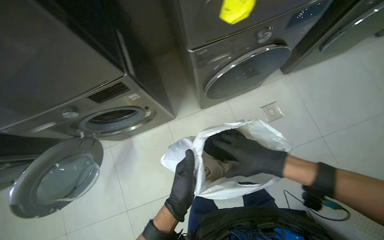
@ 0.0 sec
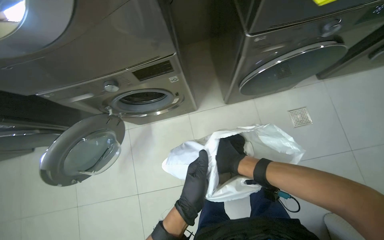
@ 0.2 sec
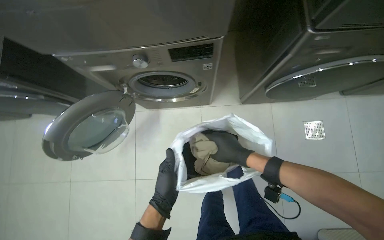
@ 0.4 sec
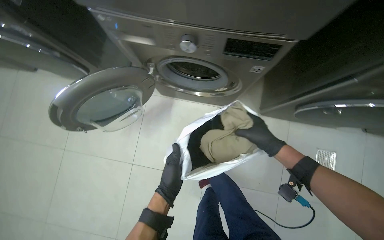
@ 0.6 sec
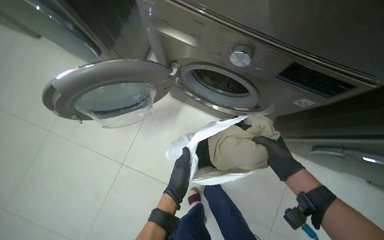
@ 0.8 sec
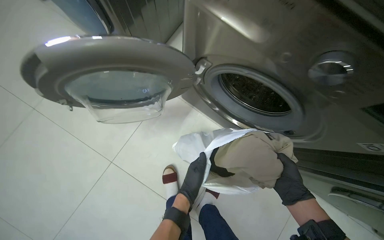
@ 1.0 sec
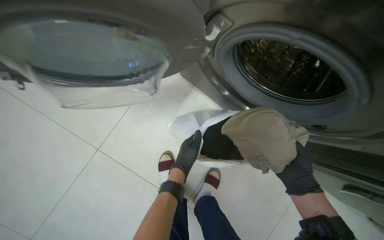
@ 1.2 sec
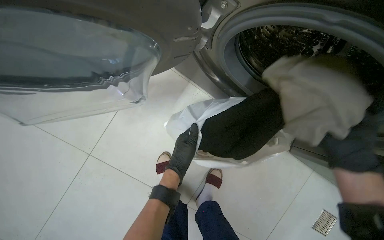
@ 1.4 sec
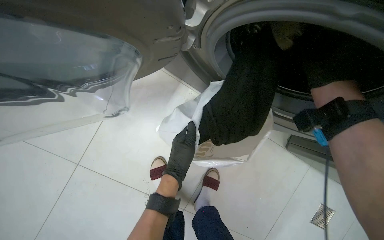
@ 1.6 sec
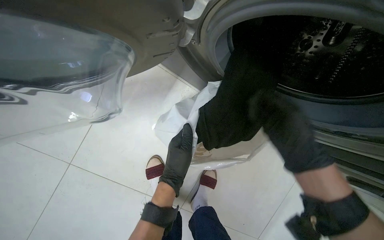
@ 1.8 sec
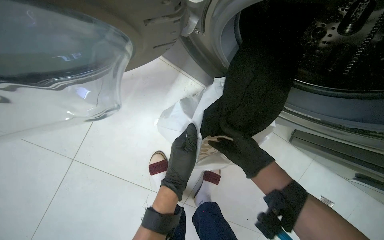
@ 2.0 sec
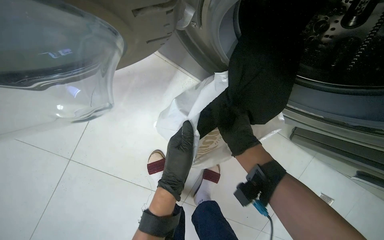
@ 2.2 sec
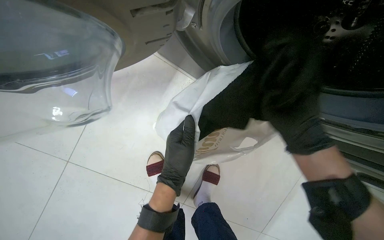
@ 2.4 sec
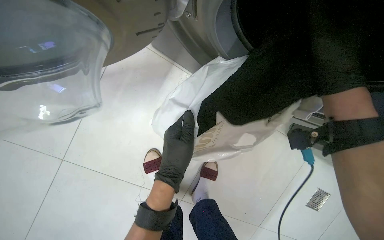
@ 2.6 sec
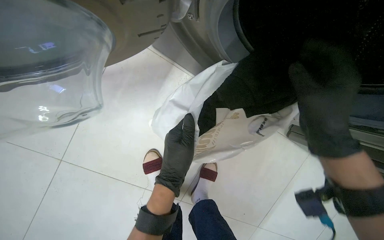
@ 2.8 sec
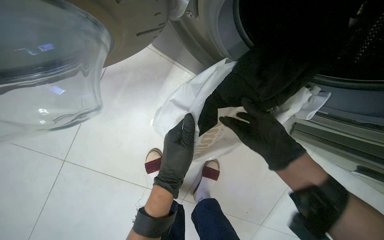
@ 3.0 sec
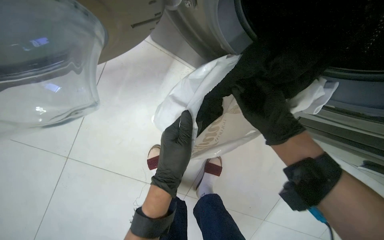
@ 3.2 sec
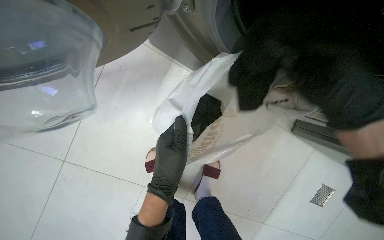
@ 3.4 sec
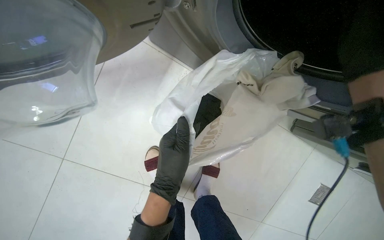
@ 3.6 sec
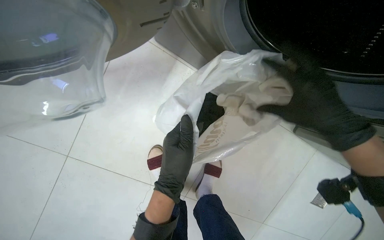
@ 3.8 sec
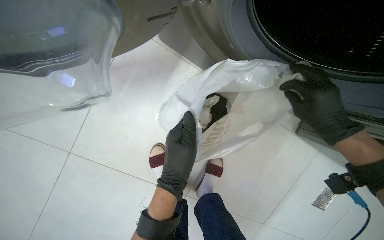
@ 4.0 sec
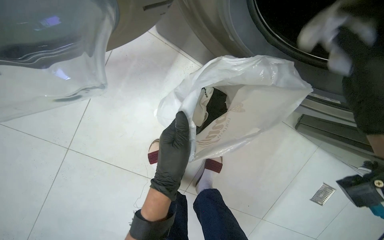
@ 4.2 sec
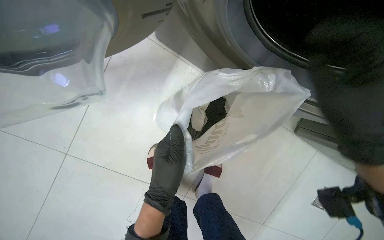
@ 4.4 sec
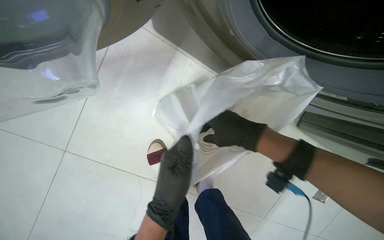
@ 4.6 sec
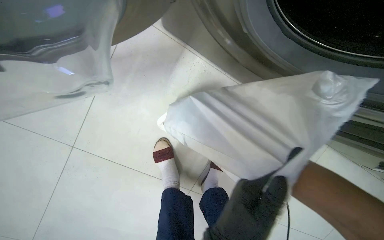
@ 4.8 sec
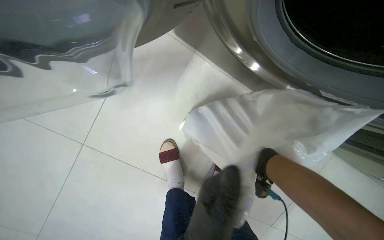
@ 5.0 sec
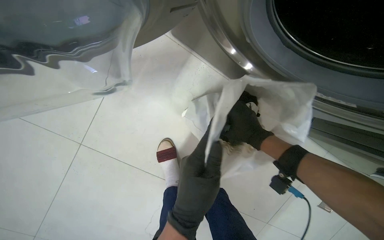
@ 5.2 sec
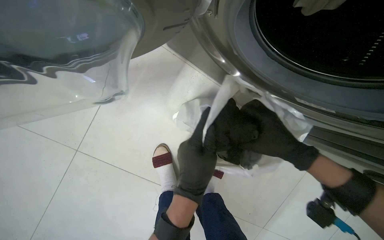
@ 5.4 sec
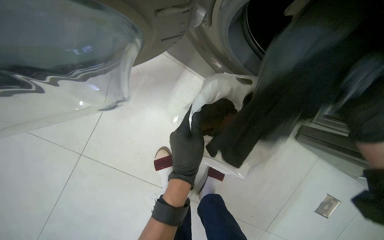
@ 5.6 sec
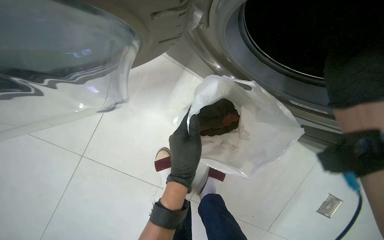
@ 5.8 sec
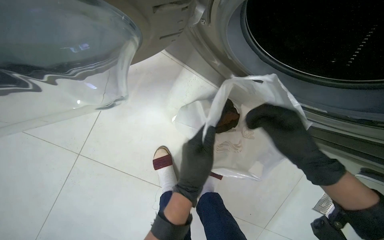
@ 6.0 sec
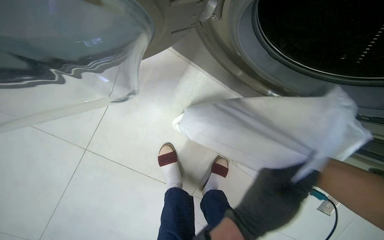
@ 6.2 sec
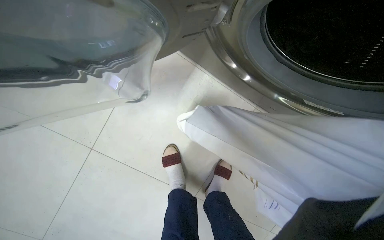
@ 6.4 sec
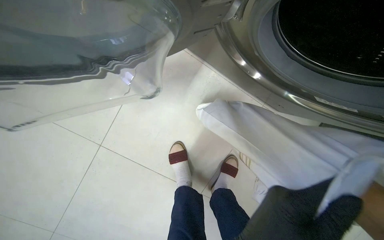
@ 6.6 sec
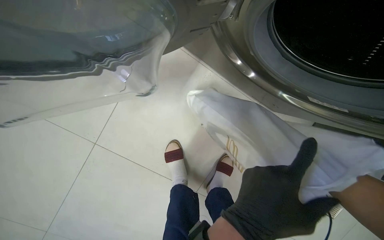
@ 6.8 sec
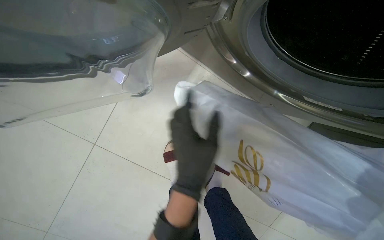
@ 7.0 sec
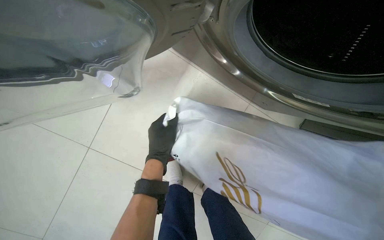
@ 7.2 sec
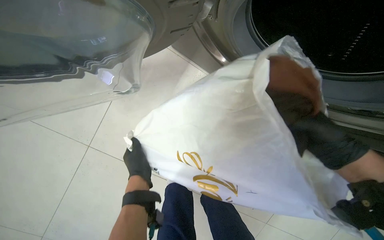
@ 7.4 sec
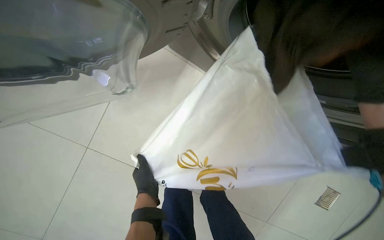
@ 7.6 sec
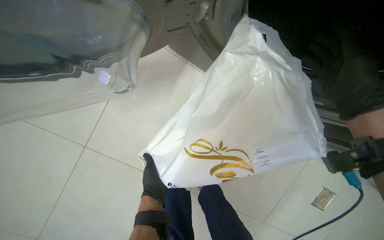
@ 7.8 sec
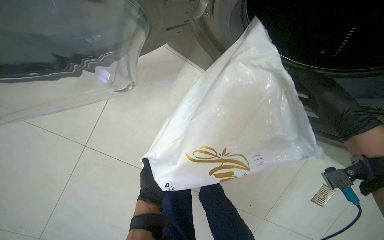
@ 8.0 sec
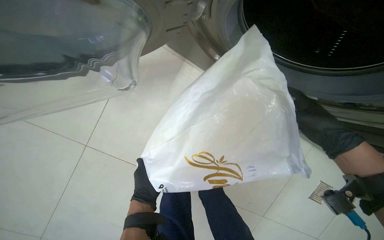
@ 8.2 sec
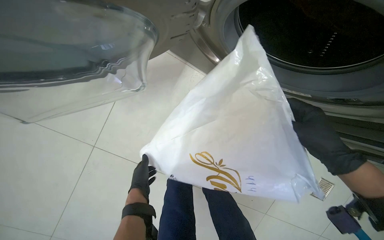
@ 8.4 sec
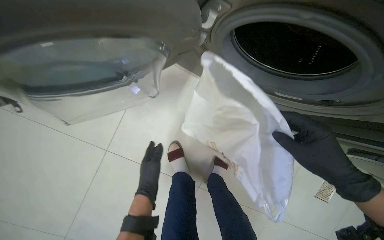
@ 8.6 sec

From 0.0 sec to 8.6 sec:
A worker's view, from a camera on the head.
Job: managing laundry.
The whole recording: Handling and sorting laundry. The worker moves the laundry basket, then sorts and places clothes into bags and worker takes clothes from the plastic bag and loads them into the laundry machine.
From 0.0 sec to 1.4 sec: The head travels about 70 cm. The scene turns some 55 degrees clockwise in the picture.
From 1.4 sec to 2.8 sec: The right hand swings up and down the picture, some 20 cm each way, with 2 reversals.
From 2.8 sec to 4.4 sec: The right hand goes up and down the picture, some 15 cm each way, reversing 2 times.
From 4.4 sec to 5.8 sec: The right hand travels farther from the camera and back again, roughly 40 cm each way.

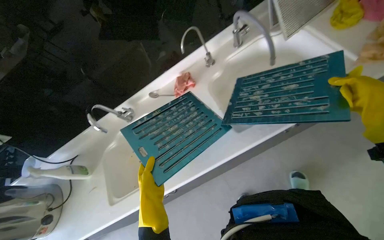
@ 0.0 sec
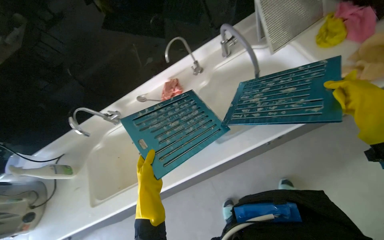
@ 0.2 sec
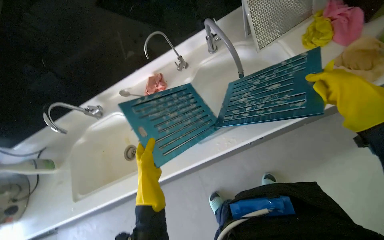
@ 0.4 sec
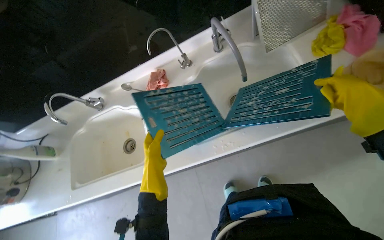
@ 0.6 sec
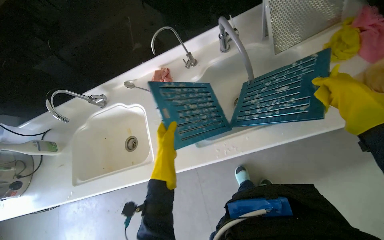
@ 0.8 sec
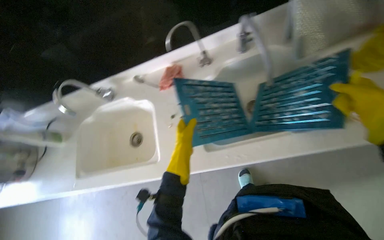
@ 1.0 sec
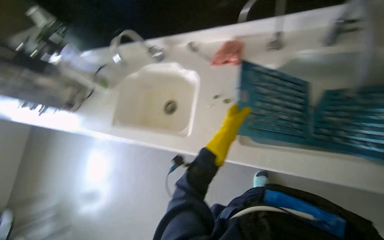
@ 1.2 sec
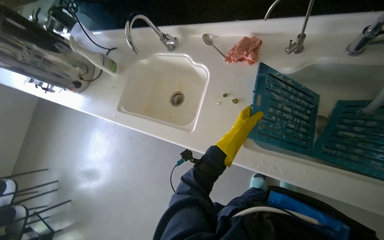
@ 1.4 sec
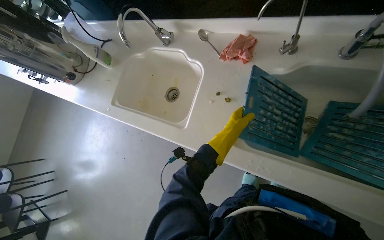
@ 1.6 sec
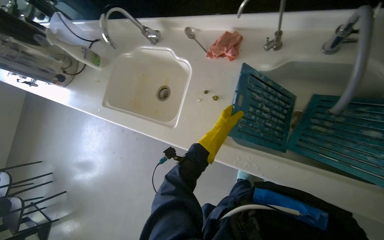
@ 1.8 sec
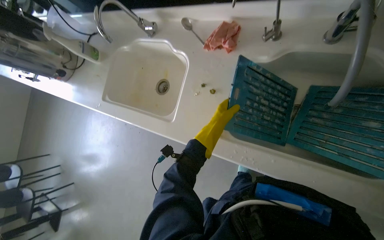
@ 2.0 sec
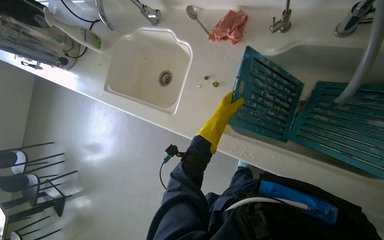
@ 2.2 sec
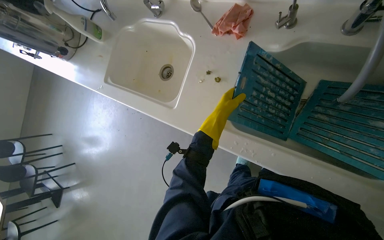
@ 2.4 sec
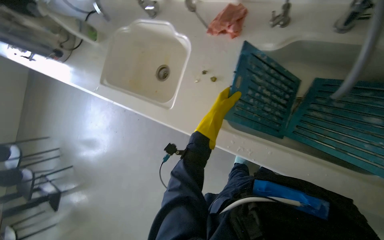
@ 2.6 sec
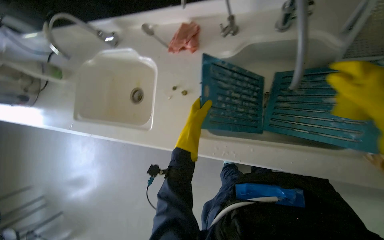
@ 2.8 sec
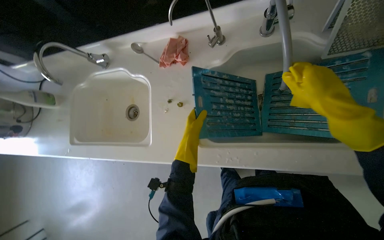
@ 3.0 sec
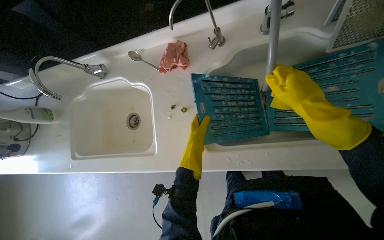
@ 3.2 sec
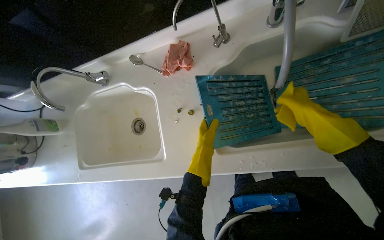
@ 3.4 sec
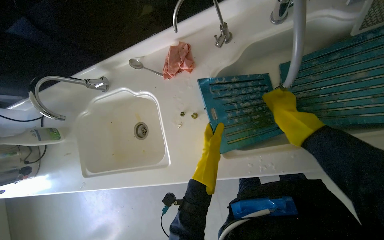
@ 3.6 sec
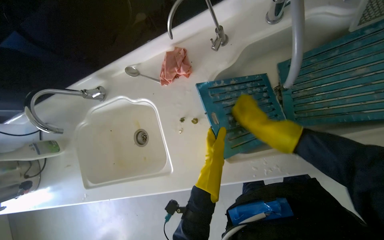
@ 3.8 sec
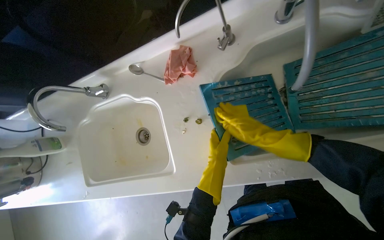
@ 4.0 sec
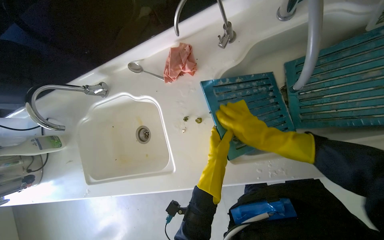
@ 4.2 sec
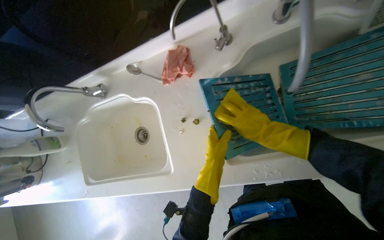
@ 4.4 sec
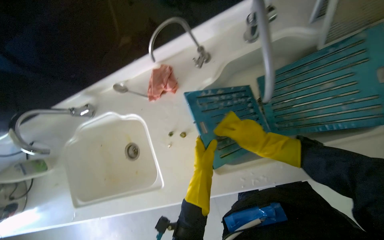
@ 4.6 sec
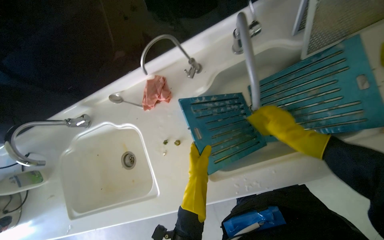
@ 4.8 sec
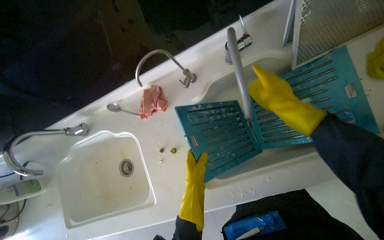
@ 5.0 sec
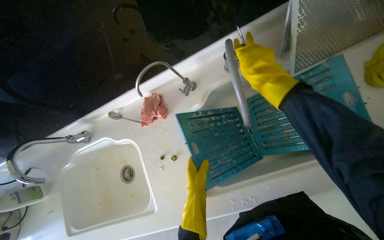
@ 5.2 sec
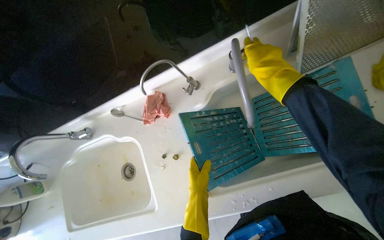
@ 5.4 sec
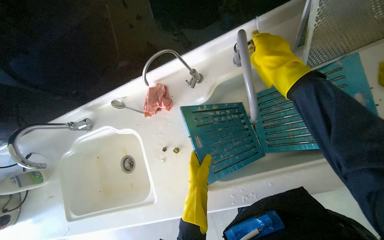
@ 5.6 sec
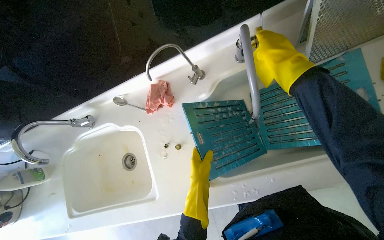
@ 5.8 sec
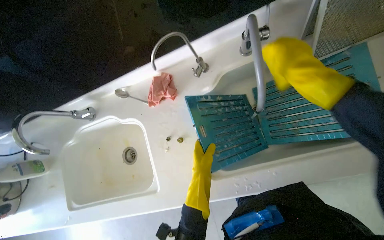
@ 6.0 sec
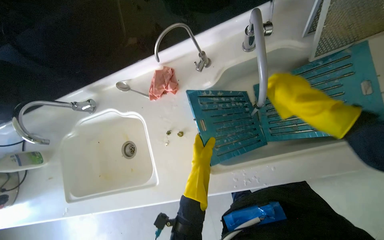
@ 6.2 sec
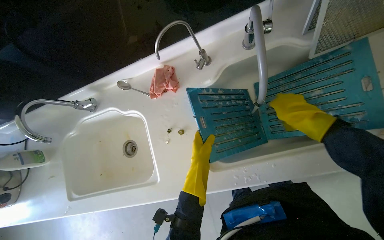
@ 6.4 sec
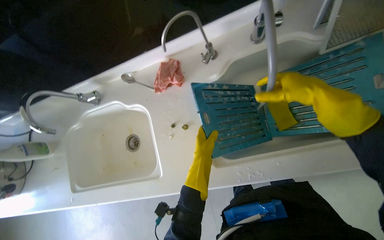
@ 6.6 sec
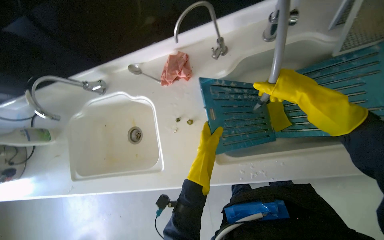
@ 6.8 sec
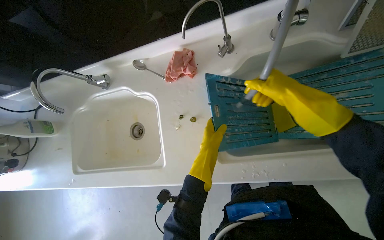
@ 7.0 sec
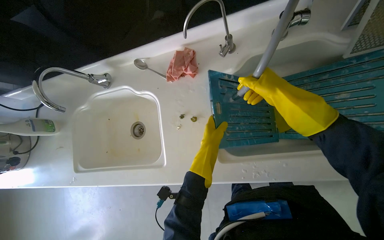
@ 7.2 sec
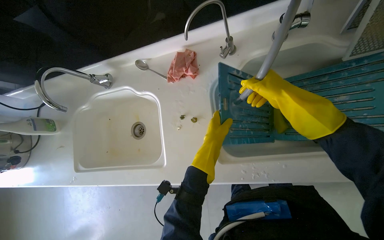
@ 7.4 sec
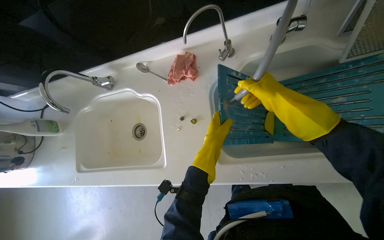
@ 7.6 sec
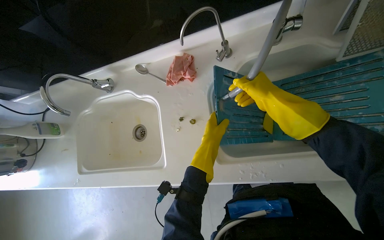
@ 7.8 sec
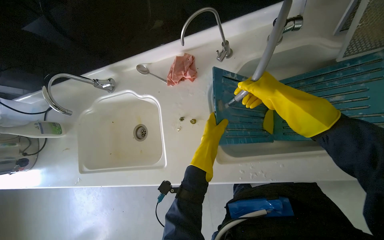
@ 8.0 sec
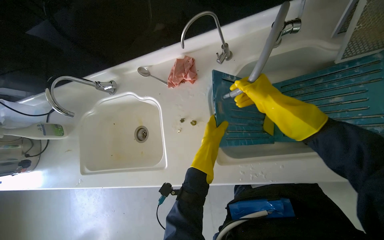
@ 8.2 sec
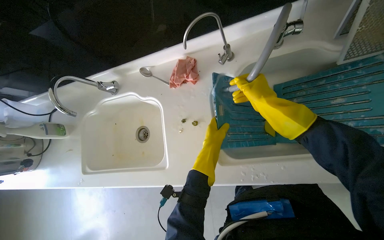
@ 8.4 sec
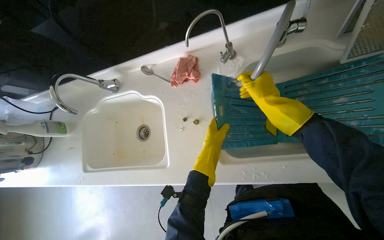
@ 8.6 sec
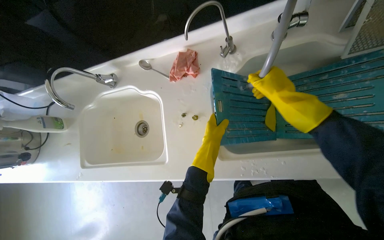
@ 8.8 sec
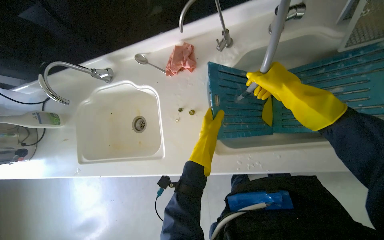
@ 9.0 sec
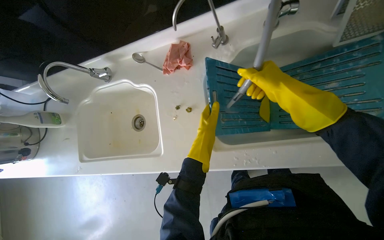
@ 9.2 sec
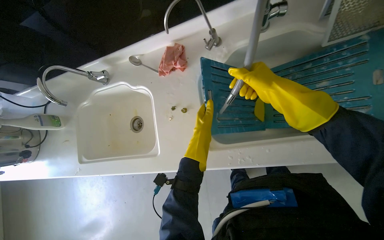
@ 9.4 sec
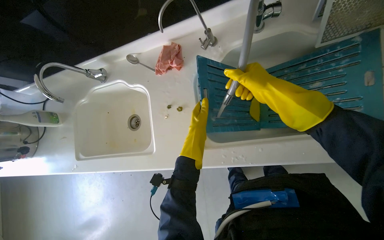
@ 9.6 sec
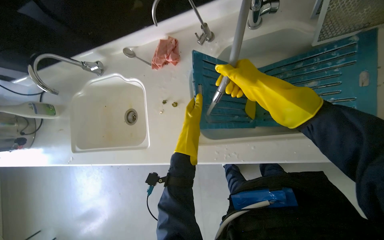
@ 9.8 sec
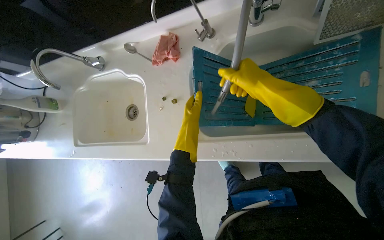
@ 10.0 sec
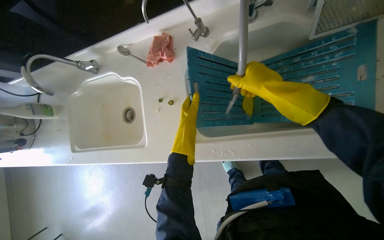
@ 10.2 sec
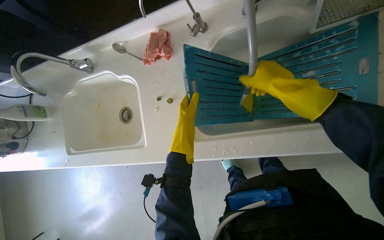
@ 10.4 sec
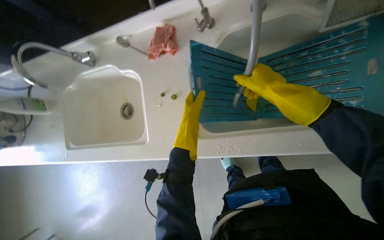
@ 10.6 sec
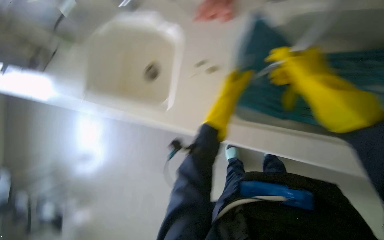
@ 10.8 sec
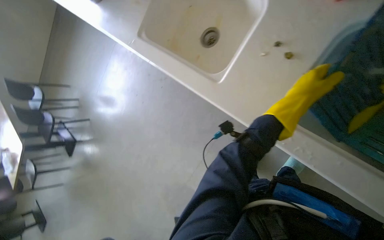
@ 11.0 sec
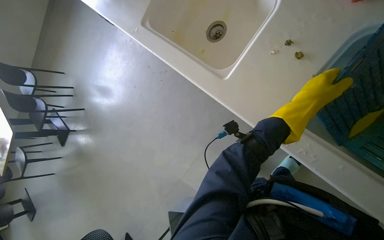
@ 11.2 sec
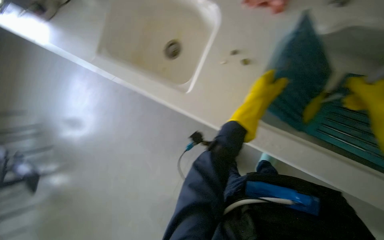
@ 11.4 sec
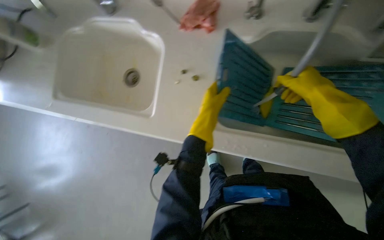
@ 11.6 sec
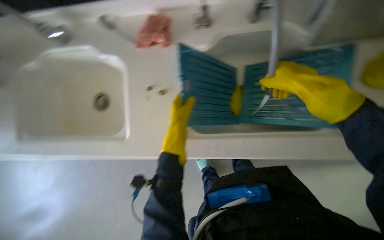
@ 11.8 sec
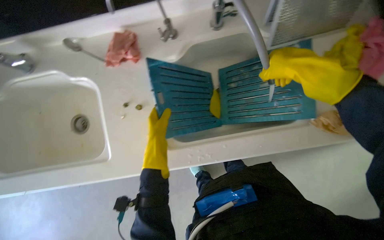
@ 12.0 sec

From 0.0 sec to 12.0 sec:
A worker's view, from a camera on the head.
Job: cleaning kitchen.
The whole recording: Cleaning metal mesh filters. The worker scrubs and rinses the metal mesh filters in the sink.
From 0.0 sec to 1.6 sec: The scene turns some 35 degrees clockwise in the picture.
From 3.0 sec to 4.4 sec: The right hand shifts some 30 cm farther from the camera and to the left.
From 4.4 sec to 6.0 sec: The right hand goes some 25 cm up the picture and nearer to the camera.
From 6.0 sec to 7.6 sec: The right hand swings nearer and farther, roughly 15 cm each way, with 2 reversals.
From 7.6 sec to 9.0 sec: The hands work in one place, with small movements.
From 9.0 sec to 10.4 sec: The hands make small movements and keep their place.
